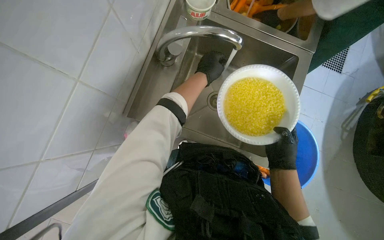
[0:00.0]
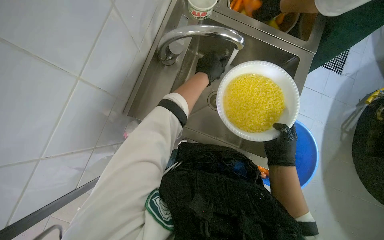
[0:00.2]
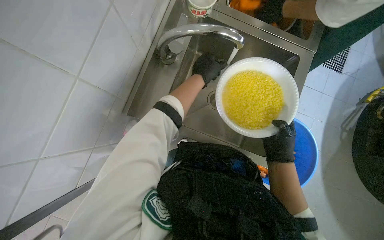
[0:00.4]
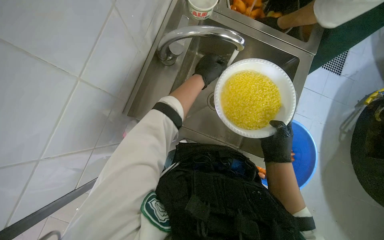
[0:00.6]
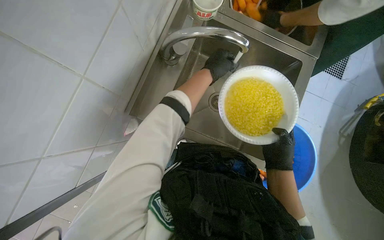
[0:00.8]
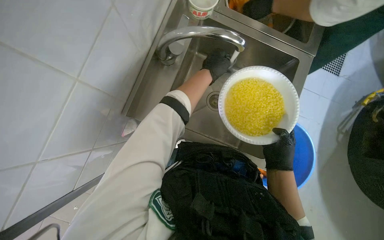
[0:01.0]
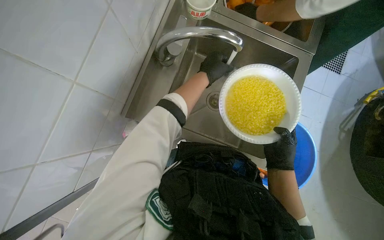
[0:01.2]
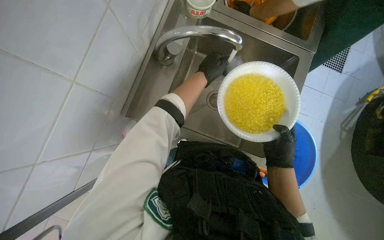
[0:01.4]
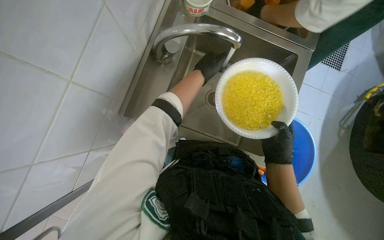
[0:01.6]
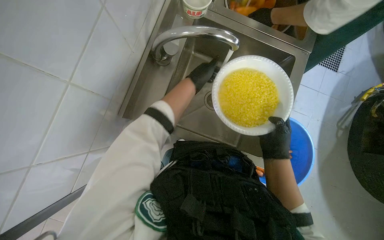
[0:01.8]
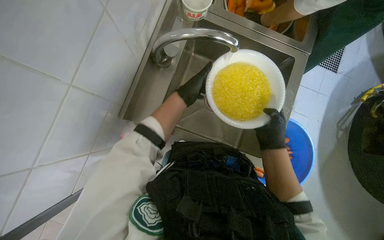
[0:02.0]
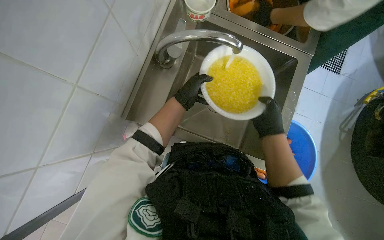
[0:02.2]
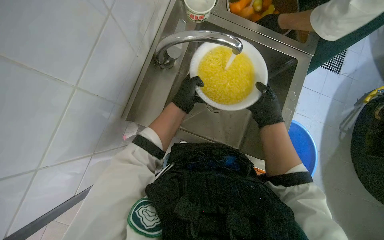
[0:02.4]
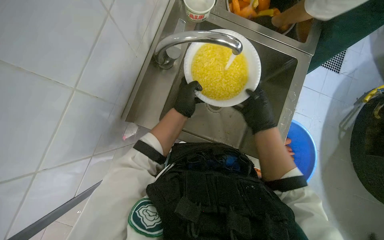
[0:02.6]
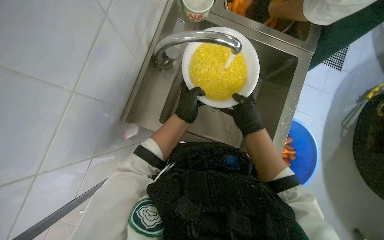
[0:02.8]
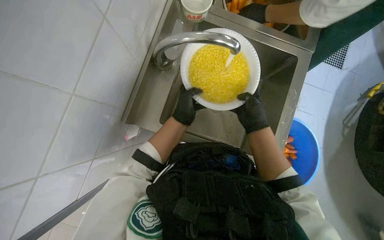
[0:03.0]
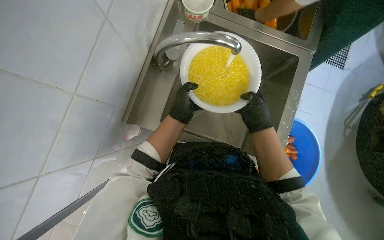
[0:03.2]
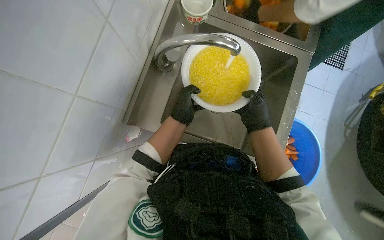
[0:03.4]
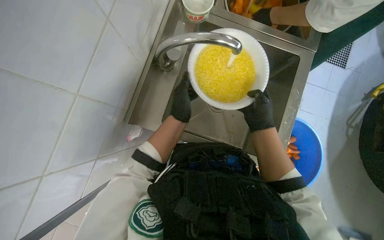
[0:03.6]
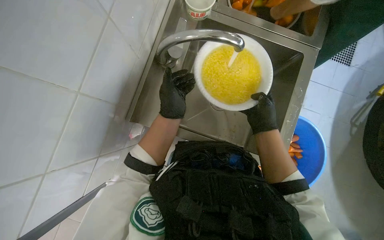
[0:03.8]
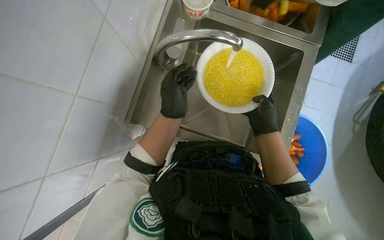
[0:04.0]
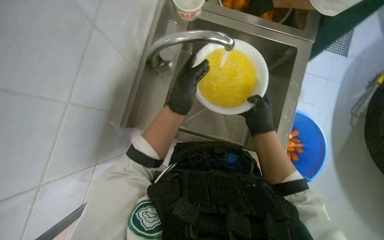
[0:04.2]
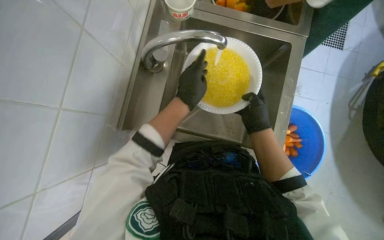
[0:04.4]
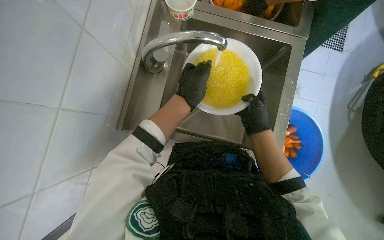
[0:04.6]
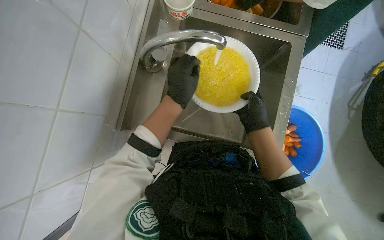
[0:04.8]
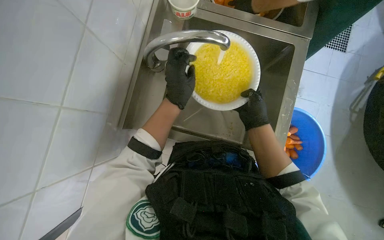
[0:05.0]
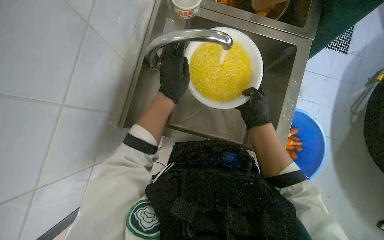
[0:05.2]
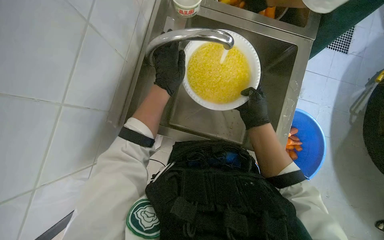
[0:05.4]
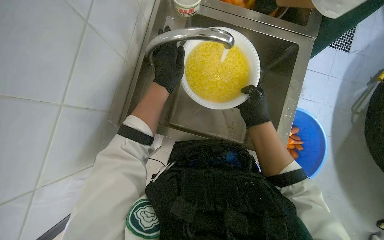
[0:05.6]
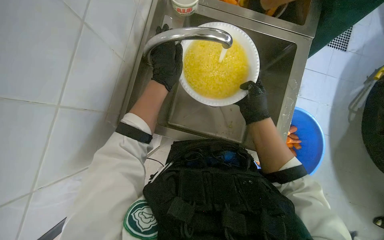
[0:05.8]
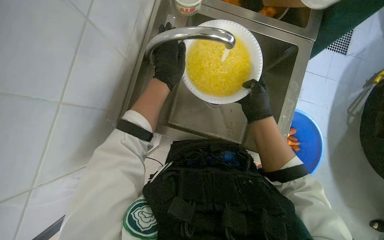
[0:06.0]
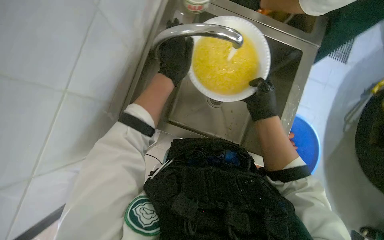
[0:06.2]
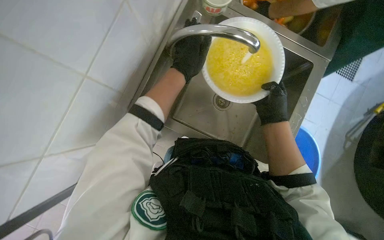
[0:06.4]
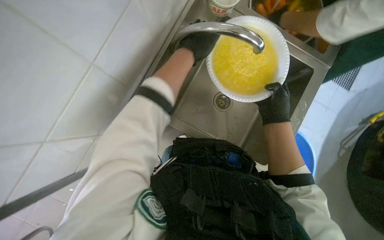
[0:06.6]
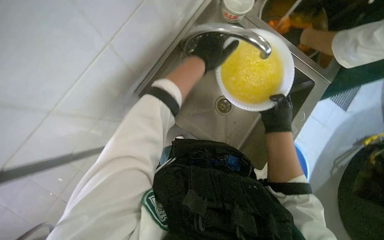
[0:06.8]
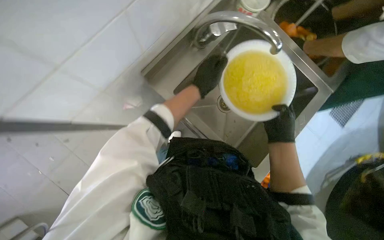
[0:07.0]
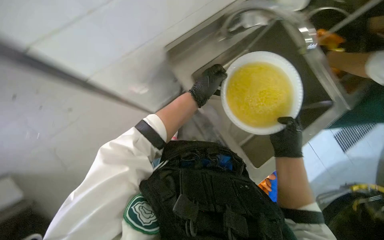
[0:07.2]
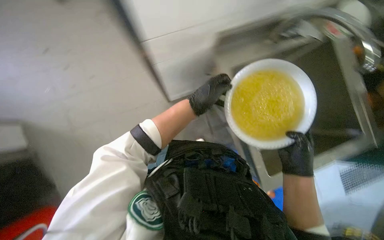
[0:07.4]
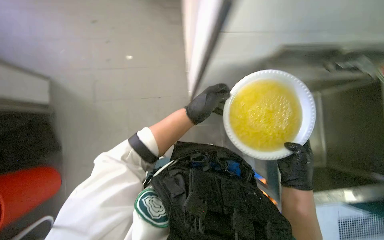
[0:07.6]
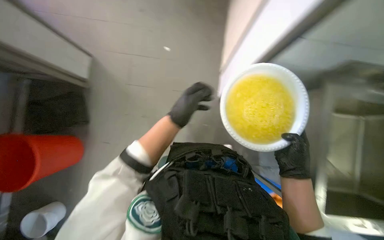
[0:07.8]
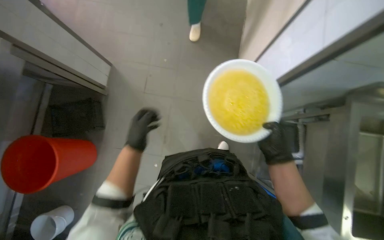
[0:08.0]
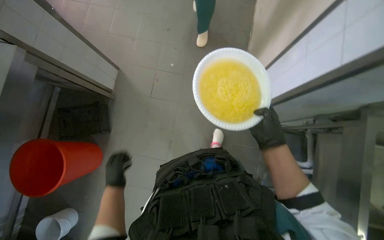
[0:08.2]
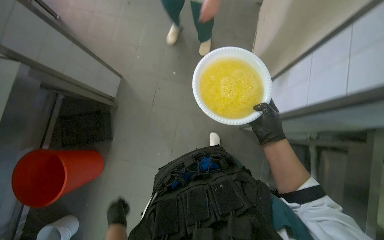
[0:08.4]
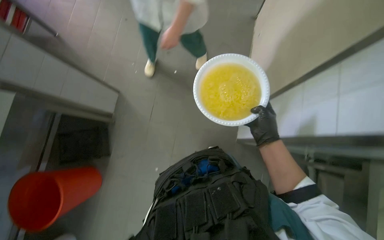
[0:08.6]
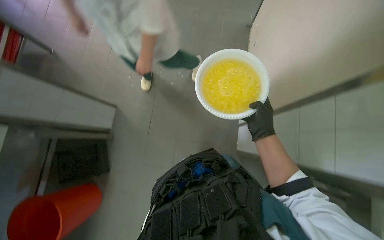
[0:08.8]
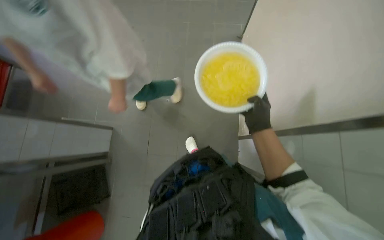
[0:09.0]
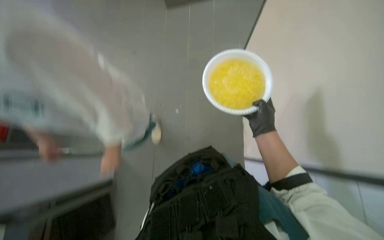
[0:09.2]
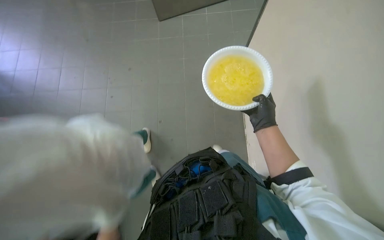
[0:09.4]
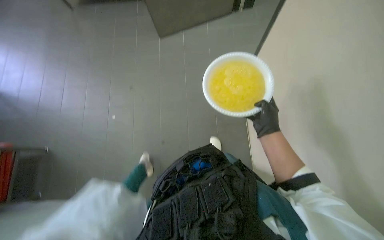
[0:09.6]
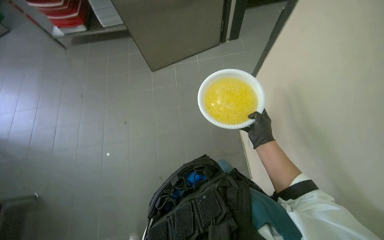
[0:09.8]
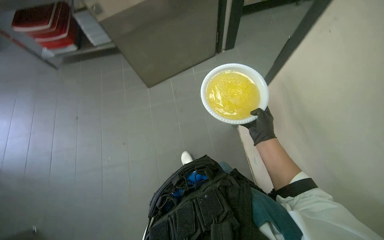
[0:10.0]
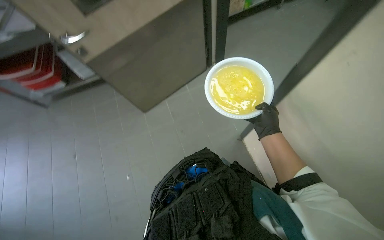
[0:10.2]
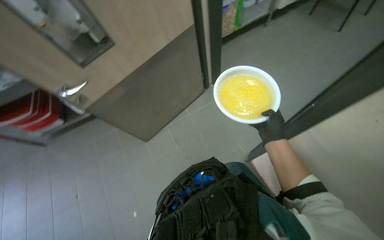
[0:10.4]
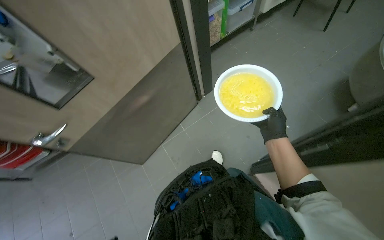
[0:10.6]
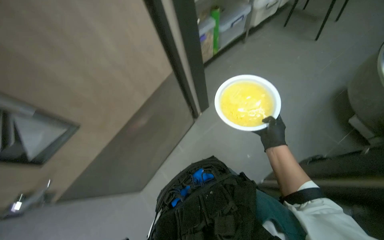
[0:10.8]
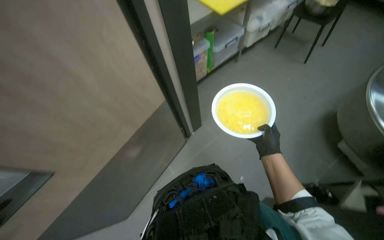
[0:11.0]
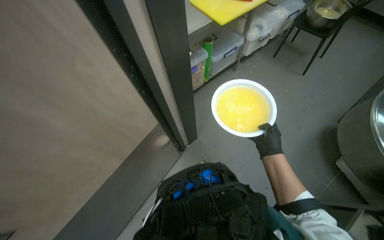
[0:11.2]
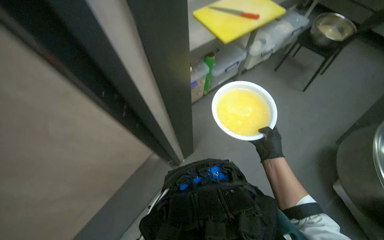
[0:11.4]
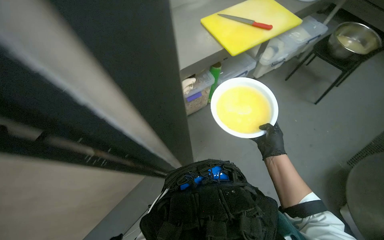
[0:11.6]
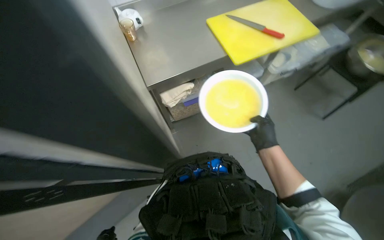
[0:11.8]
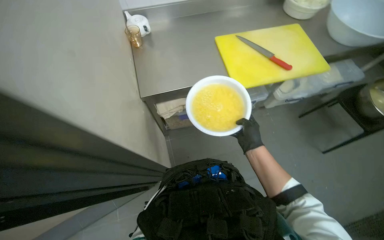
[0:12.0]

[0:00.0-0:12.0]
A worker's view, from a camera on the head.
Job: preparing food.
The whole recording: Washing food product in a container. The worker washes the meal preparation component (food product) in a container.
0:00.0 to 0:01.6: The hands are busy where they are.
0:01.6 to 0:03.0: The right hand is displaced up the picture by roughly 10 cm. Meanwhile the left hand moves down the picture, about 10 cm.
0:03.0 to 0:04.4: The hands stay close to where they were, moving slightly.
0:06.0 to 0:07.6: The scene turns roughly 25 degrees clockwise in the picture. Both hands travel together down the picture, approximately 10 cm.
0:07.6 to 0:09.0: The wearer looks some 15 degrees further upward. The right hand travels up the picture by some 10 cm.
0:09.0 to 0:10.4: The view tips upward by approximately 25 degrees.

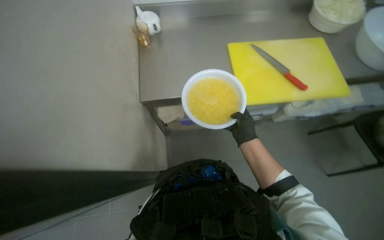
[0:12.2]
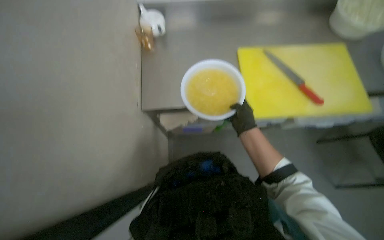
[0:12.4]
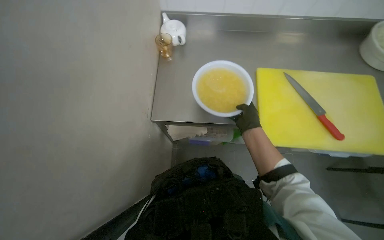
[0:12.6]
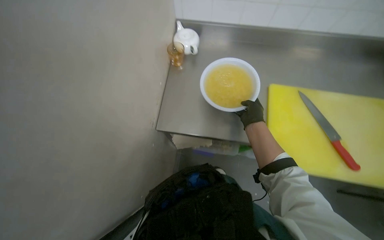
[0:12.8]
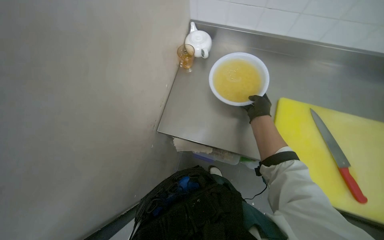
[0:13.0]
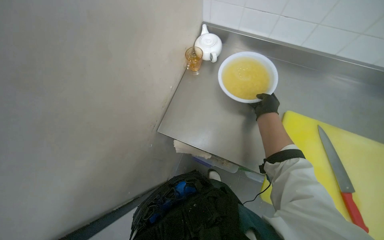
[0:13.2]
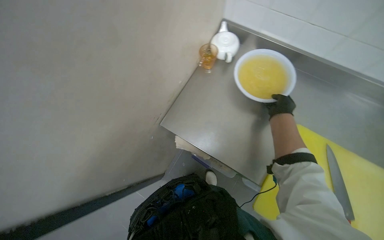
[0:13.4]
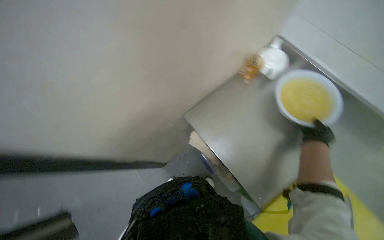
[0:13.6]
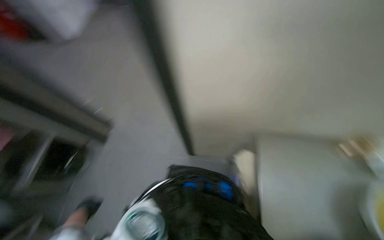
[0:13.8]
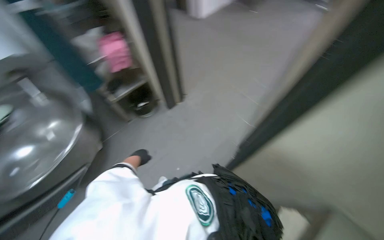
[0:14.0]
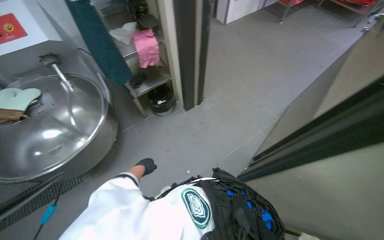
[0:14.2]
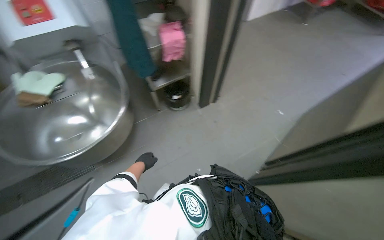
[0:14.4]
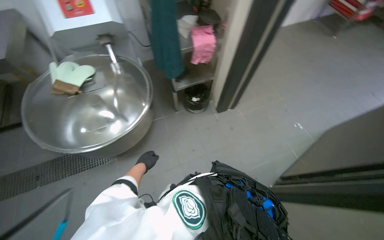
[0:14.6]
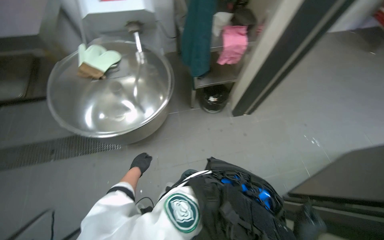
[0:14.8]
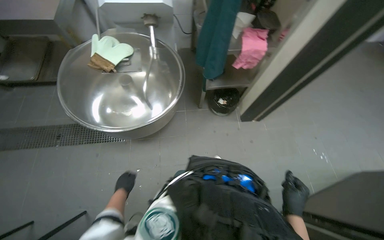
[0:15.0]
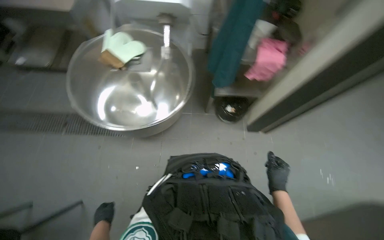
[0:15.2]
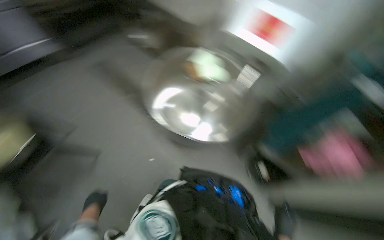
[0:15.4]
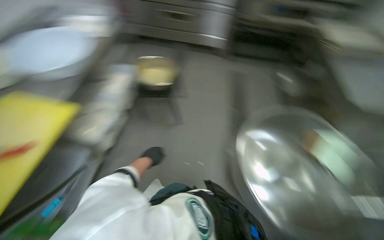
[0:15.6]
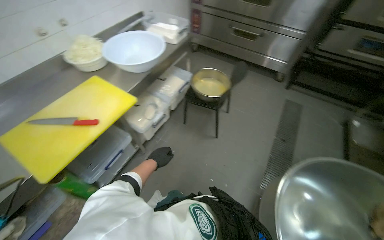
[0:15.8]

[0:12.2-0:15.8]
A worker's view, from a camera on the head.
Job: preparing food.
The whole recording: Washing food product in a container. The worker washes the meal preparation component (food product) in a container.
0:12.2 to 0:14.0: The head rotates some 140 degrees to the left.
0:14.0 to 0:15.8: The head travels some 50 cm. The head rotates about 90 degrees to the left.

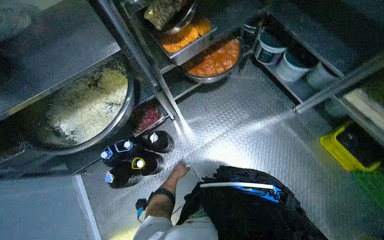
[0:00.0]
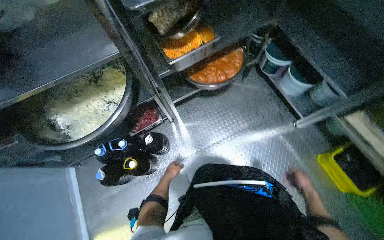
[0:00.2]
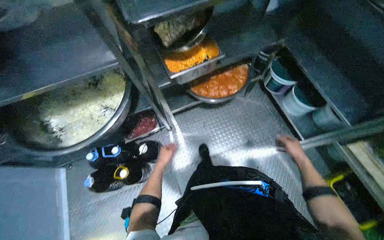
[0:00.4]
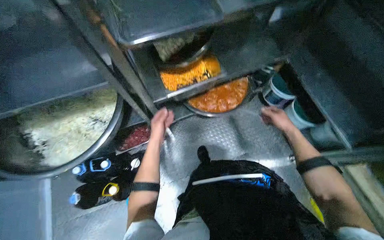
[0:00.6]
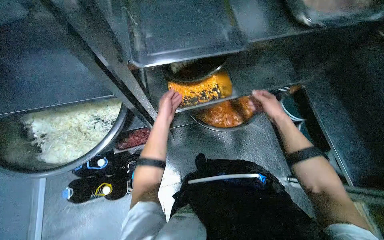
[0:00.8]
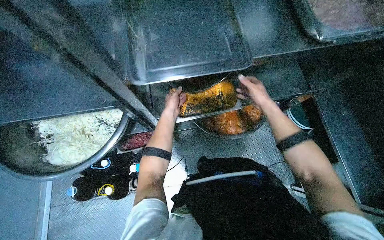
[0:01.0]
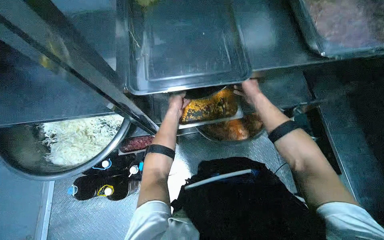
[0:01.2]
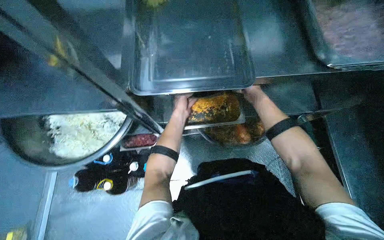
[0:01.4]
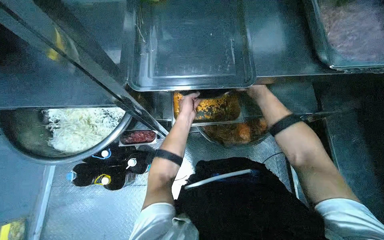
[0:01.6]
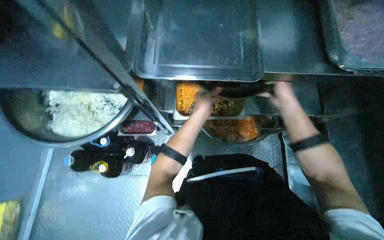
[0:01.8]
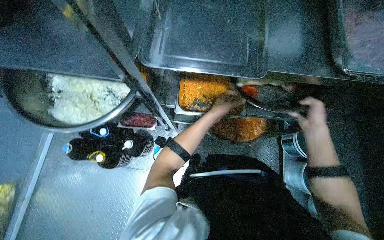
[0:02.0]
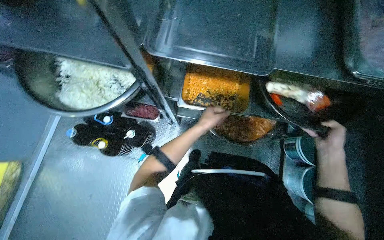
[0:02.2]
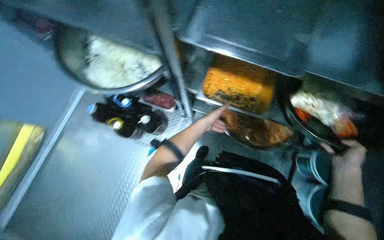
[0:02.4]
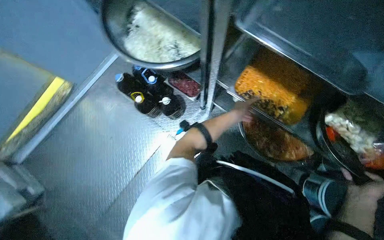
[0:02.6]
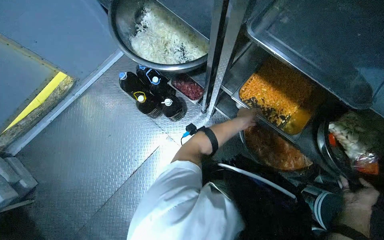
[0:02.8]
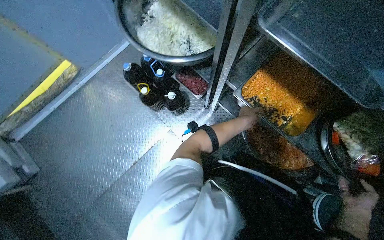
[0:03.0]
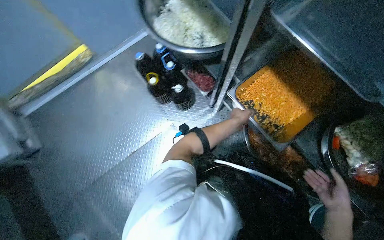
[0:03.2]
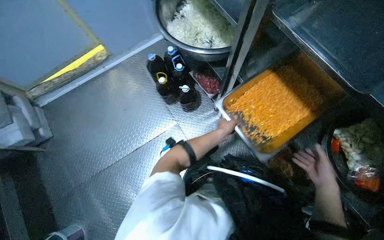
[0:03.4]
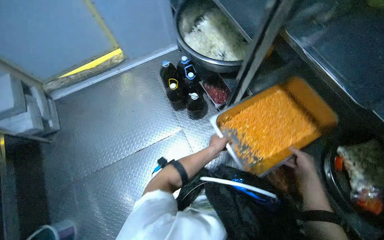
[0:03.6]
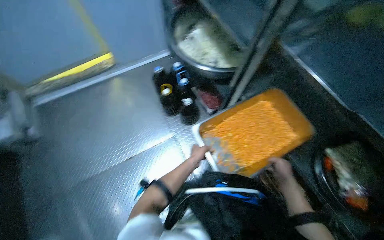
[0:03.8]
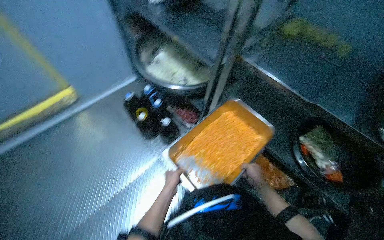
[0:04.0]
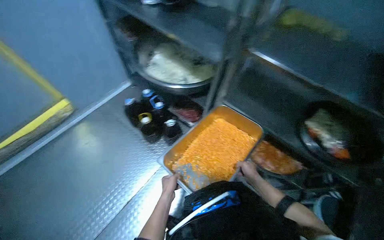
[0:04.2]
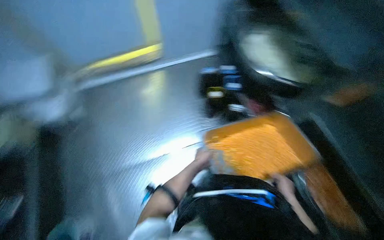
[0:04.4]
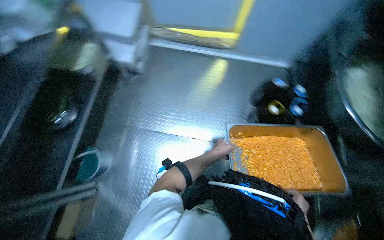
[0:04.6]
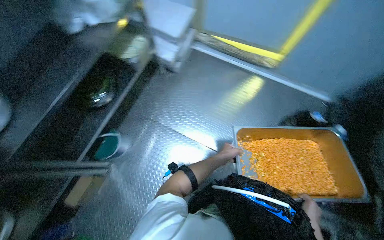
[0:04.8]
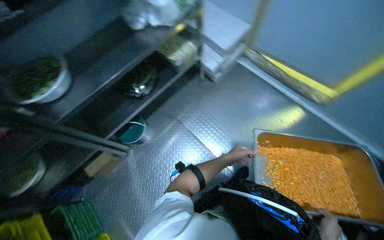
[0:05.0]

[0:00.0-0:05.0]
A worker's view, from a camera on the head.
Job: preparing food.
The whole recording: Retrieving and transporting diced food. The worker retrieves a tray of diced orange food from a cold room shelf and transports it to a kitchen counter.
0:00.0 to 0:01.6: The wearer moves about 50 cm. Everything in view rotates roughly 30 degrees clockwise.
0:01.6 to 0:03.4: The wearer looks about 60 degrees further to the left.
0:03.4 to 0:05.0: The head turns to the left by approximately 50 degrees.
